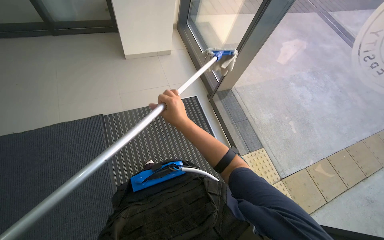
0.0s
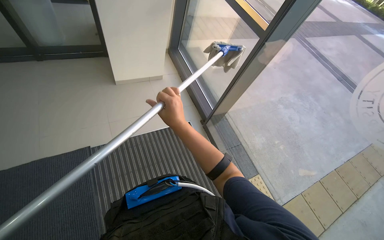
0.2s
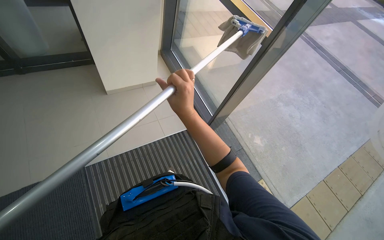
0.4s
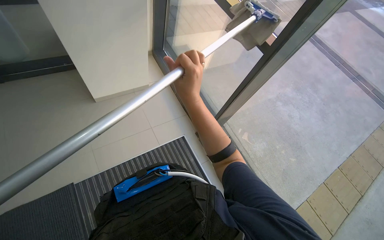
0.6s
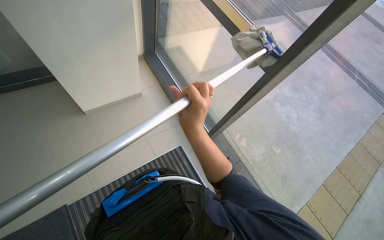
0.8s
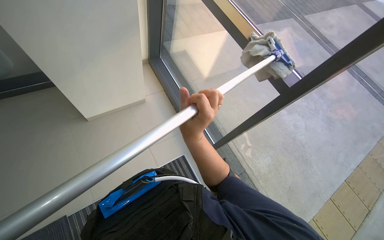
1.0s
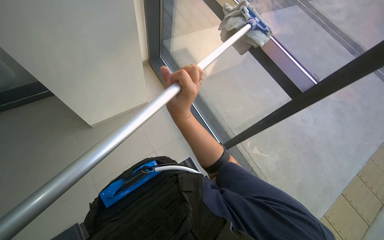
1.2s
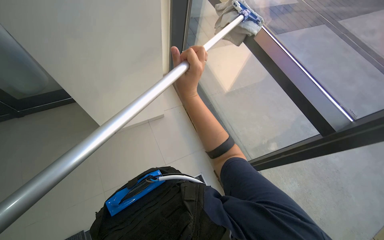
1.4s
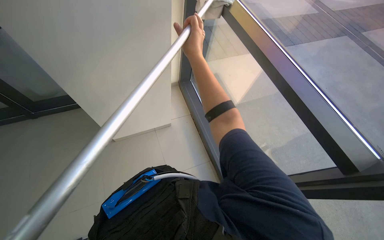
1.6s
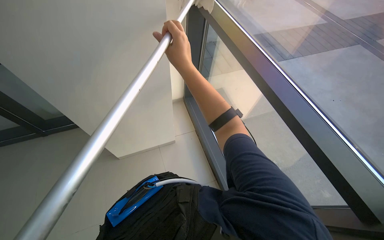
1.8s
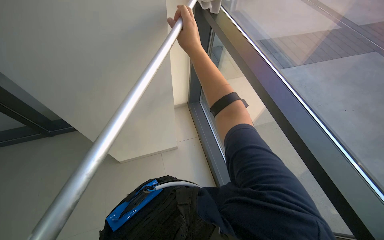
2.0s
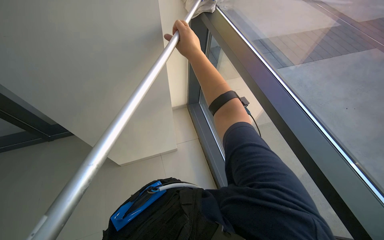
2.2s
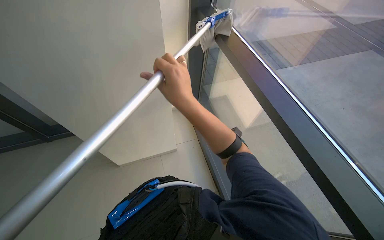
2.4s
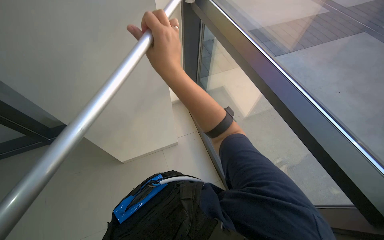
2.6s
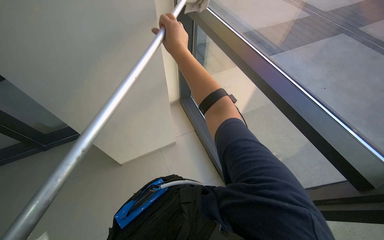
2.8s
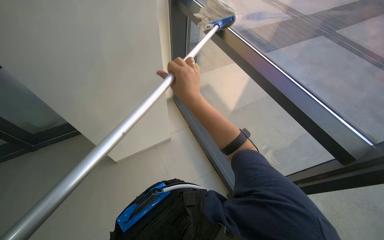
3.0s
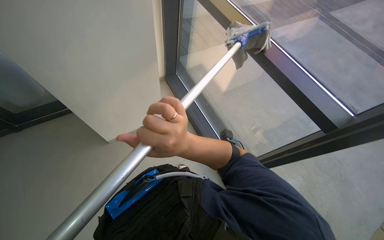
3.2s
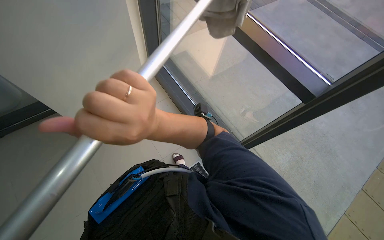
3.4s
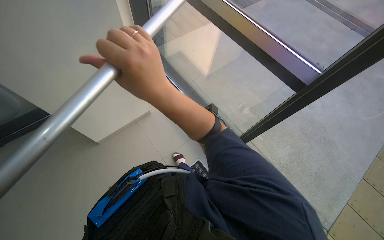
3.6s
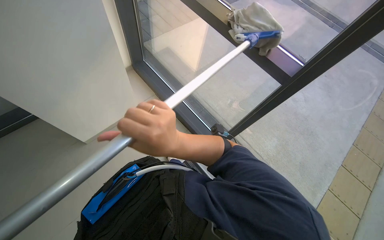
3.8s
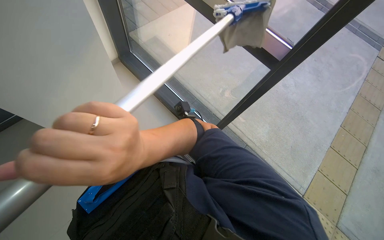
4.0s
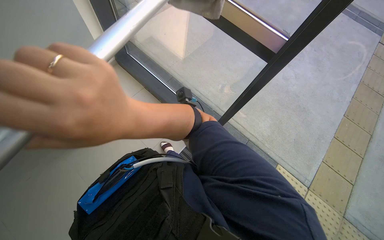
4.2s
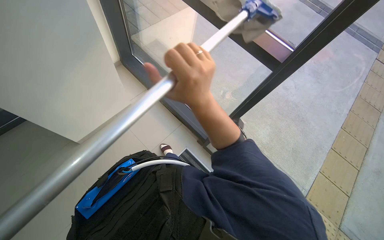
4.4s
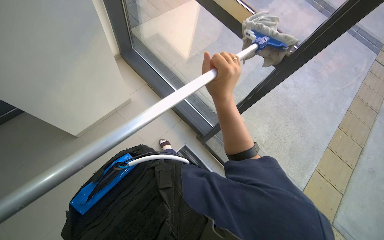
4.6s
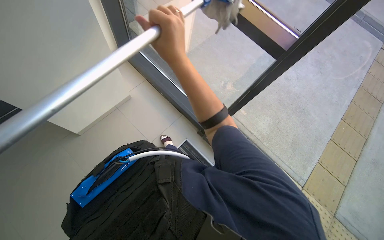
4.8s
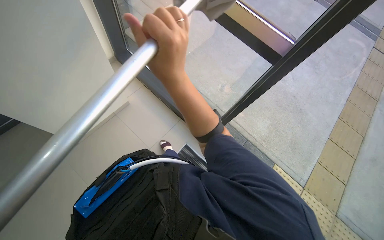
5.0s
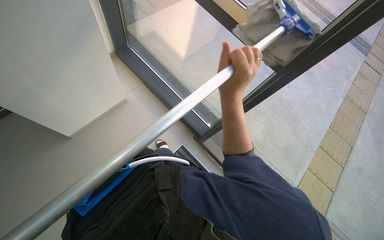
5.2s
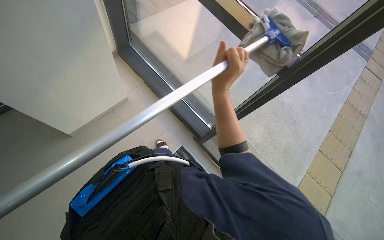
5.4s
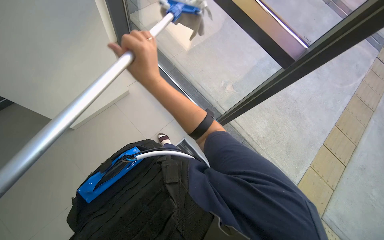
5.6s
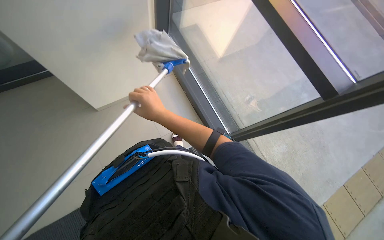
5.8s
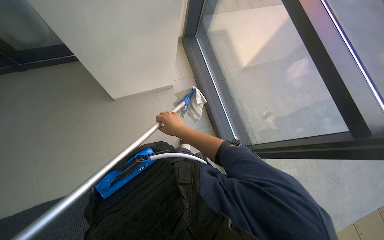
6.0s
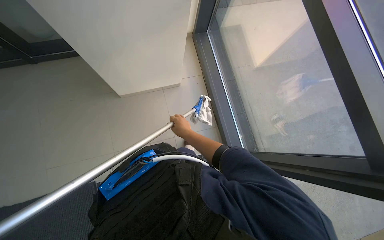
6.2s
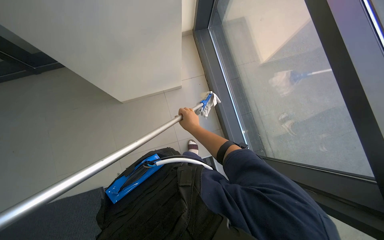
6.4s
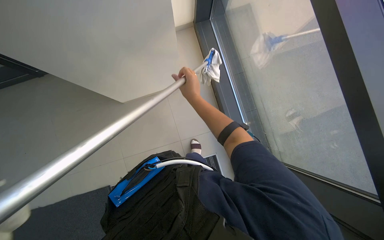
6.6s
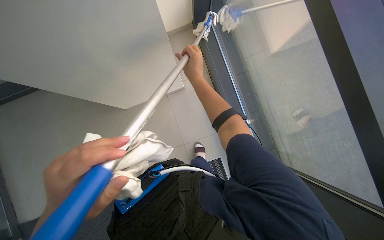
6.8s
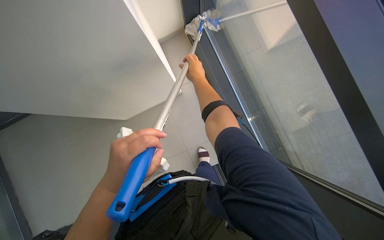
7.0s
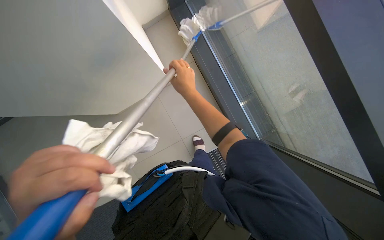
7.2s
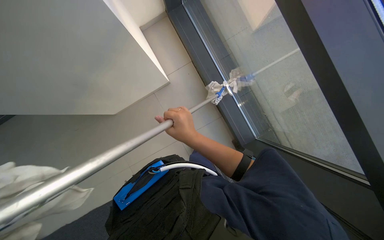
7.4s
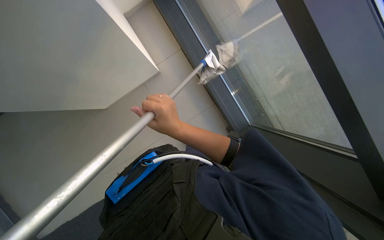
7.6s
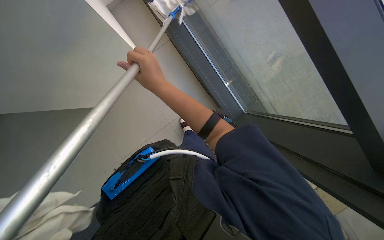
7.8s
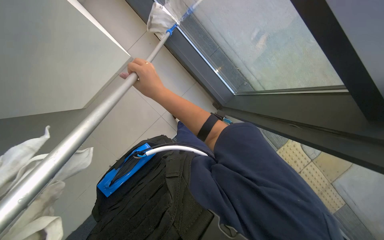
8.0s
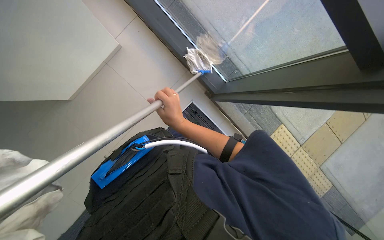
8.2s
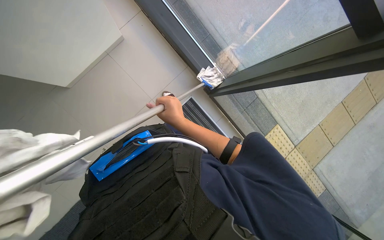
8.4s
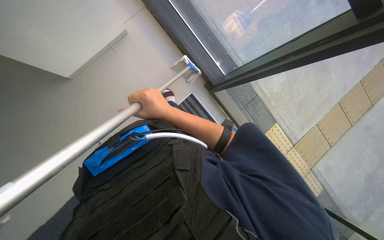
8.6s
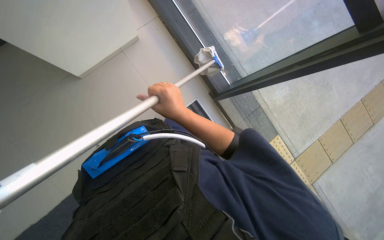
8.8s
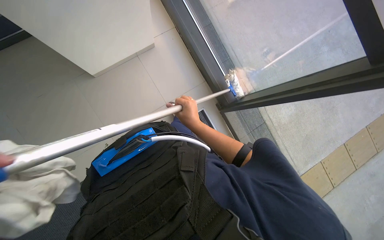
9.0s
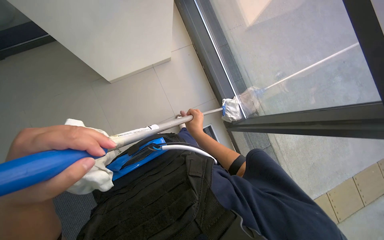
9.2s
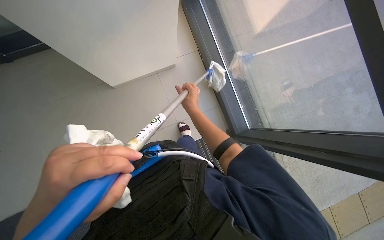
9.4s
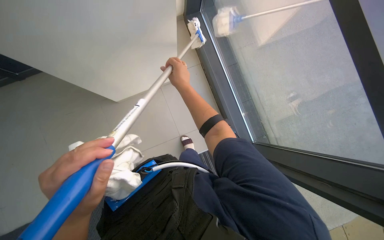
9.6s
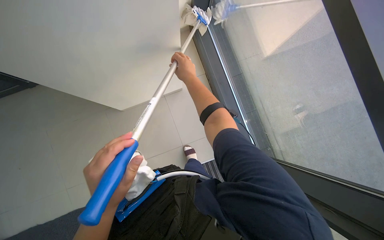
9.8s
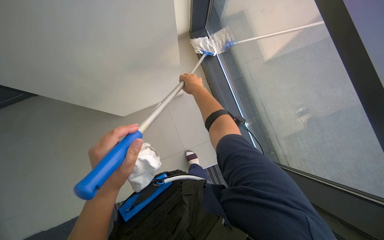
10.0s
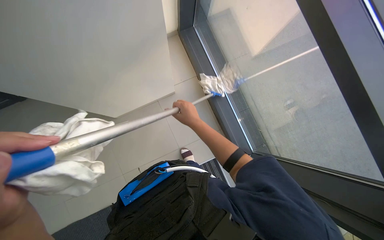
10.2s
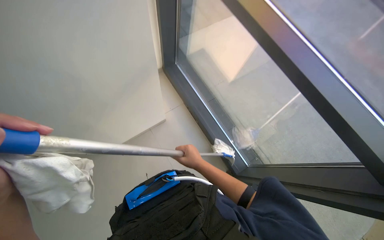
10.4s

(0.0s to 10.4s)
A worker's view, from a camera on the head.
Job: cleaning windows.
The whole recording: Cleaning glass windows with mop. The worker cleans large glass windows with a mop.
0.0s - 1.4s: The camera travels some 80 cm.
1.4s - 3.0s: The right hand moves up and down the picture over about 15 cm, changing direction 3 times.
3.0s - 4.4s: The wearer's head swings roughly 20 degrees to the right. The camera pitches downward, by approximately 20 degrees. The right hand swings nearer and farther, roughly 20 cm each way, with 3 reversals.
4.4s - 6.0s: The scene turns roughly 25 degrees clockwise in the picture.
6.0s - 7.4s: The right hand shifts roughly 10 cm nearer to the camera, and goes up the picture and returns, some 25 cm each way.
9.0s - 10.4s: The view tips upward by approximately 20 degrees.

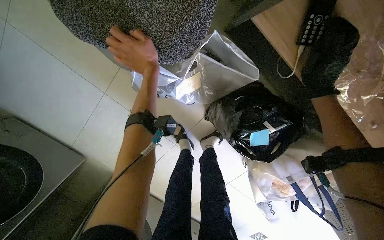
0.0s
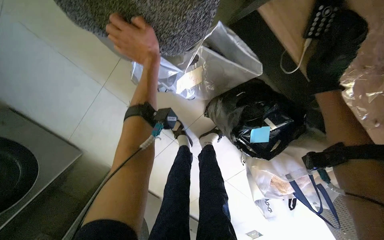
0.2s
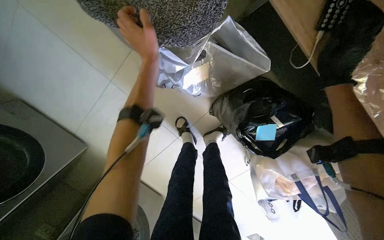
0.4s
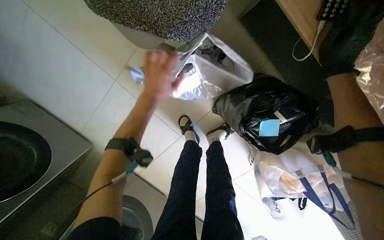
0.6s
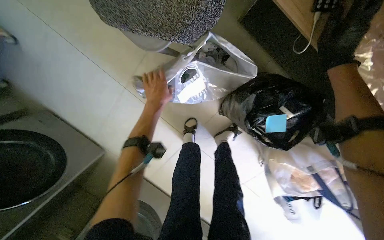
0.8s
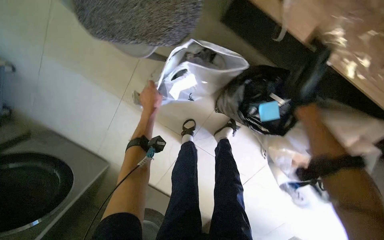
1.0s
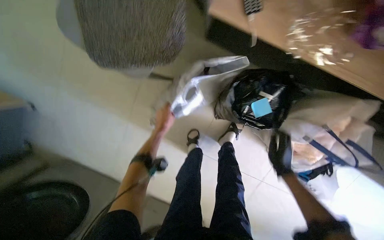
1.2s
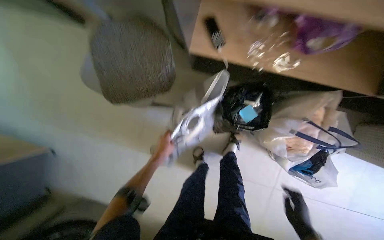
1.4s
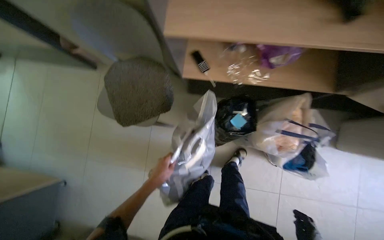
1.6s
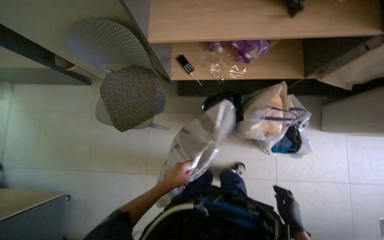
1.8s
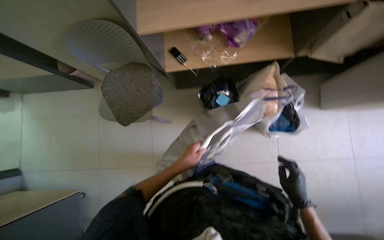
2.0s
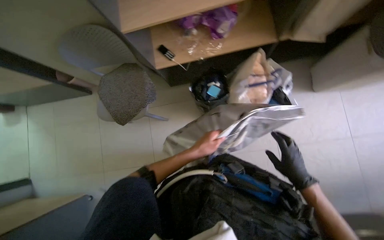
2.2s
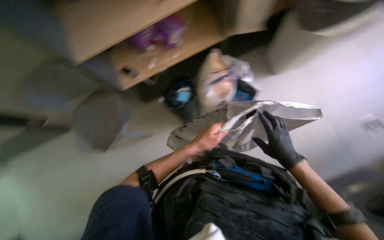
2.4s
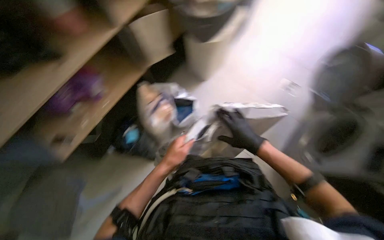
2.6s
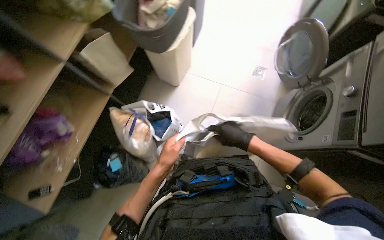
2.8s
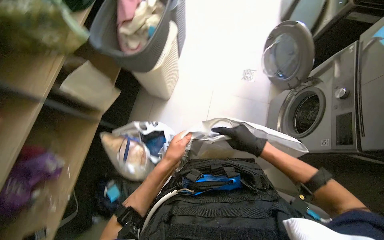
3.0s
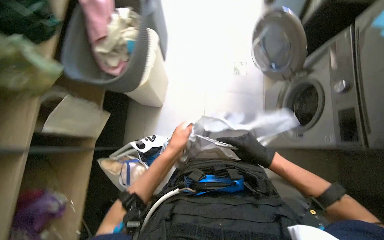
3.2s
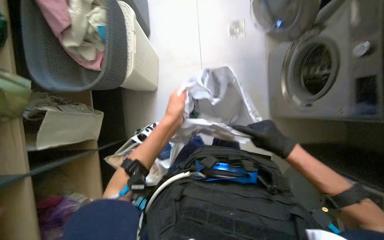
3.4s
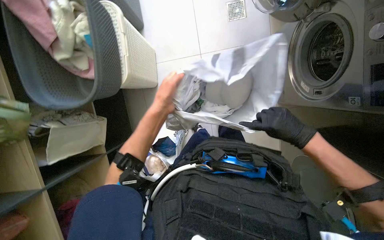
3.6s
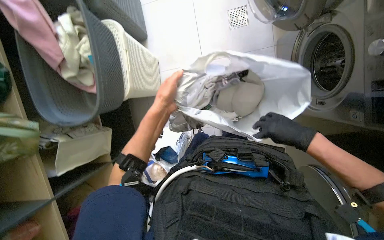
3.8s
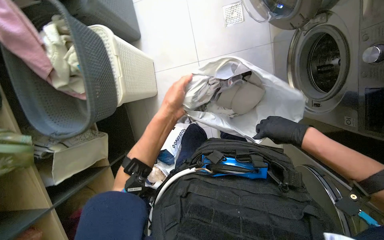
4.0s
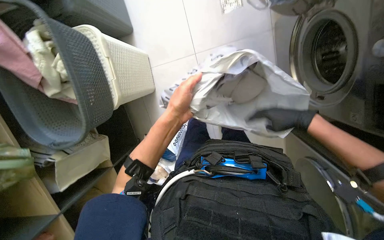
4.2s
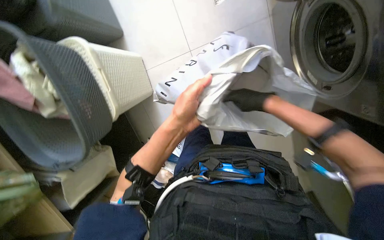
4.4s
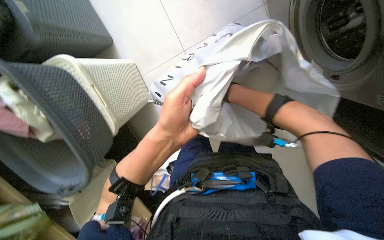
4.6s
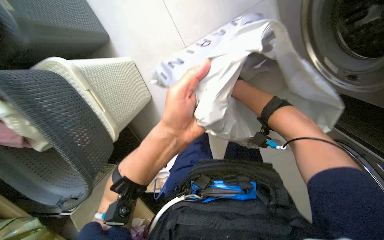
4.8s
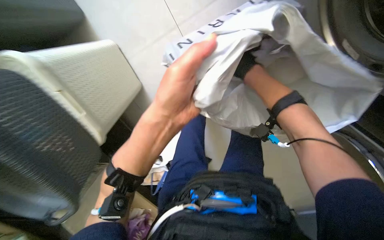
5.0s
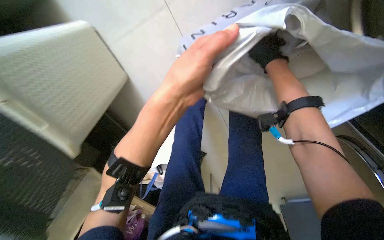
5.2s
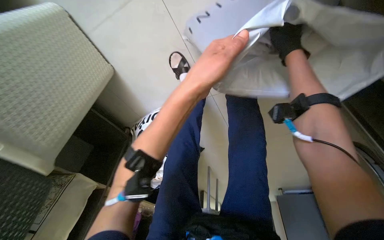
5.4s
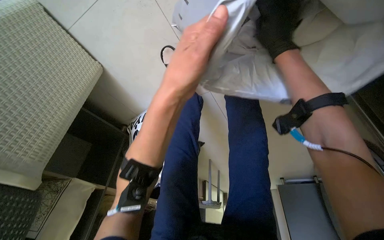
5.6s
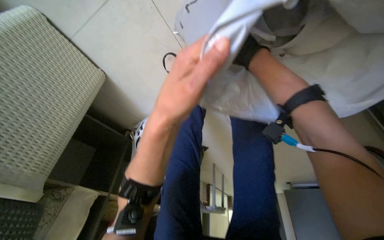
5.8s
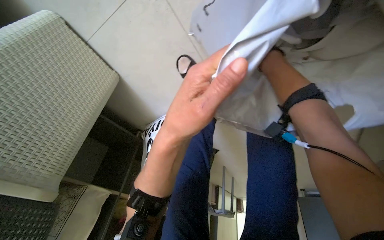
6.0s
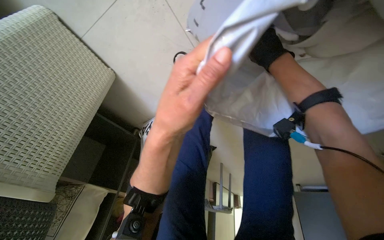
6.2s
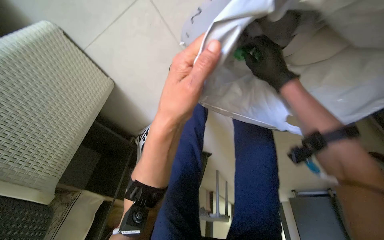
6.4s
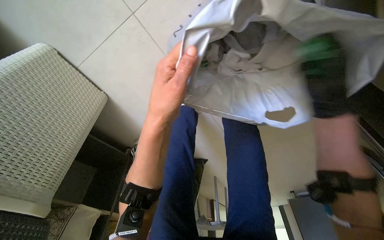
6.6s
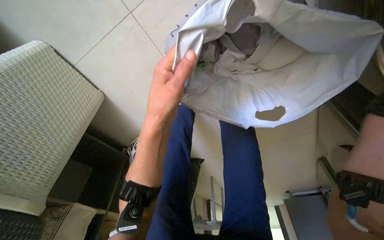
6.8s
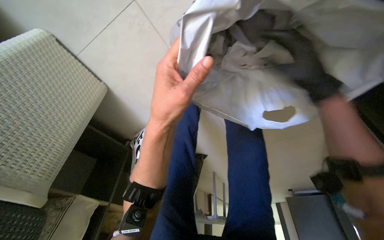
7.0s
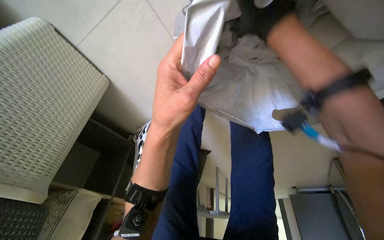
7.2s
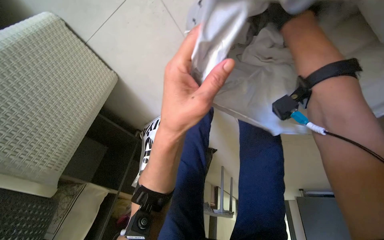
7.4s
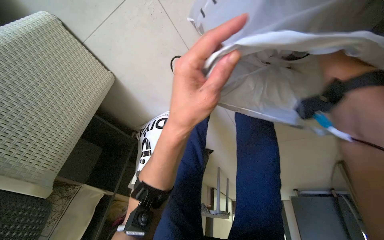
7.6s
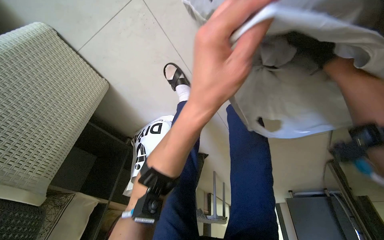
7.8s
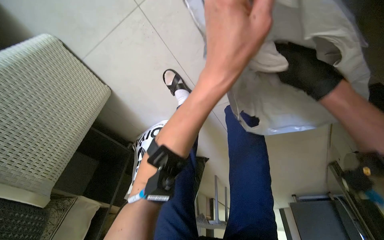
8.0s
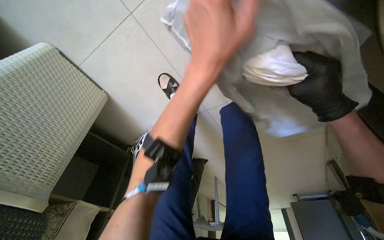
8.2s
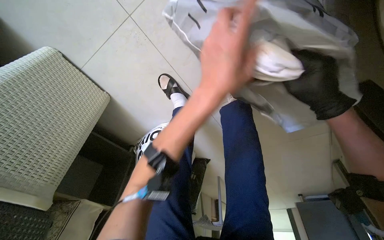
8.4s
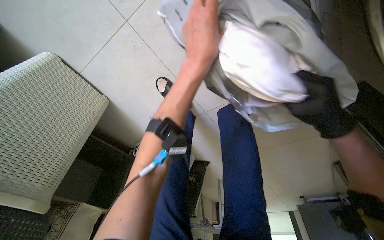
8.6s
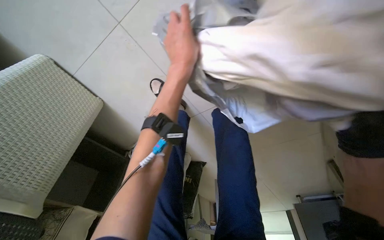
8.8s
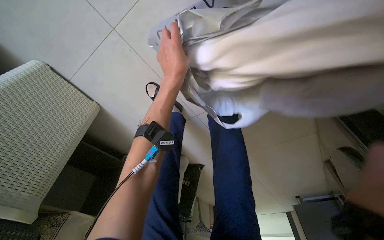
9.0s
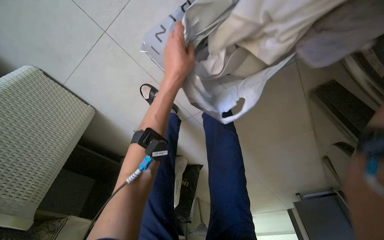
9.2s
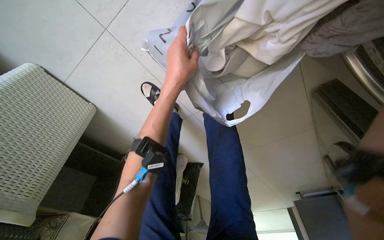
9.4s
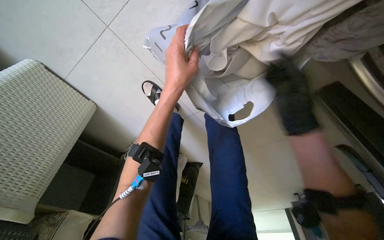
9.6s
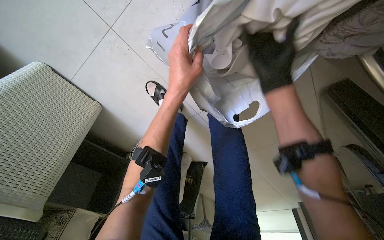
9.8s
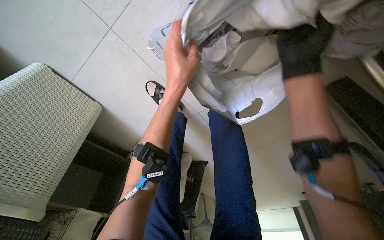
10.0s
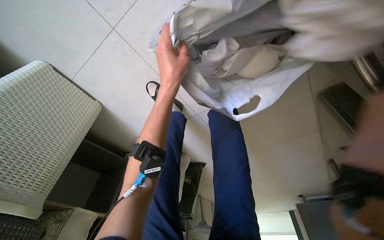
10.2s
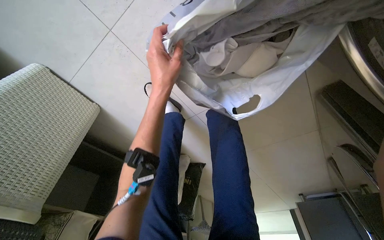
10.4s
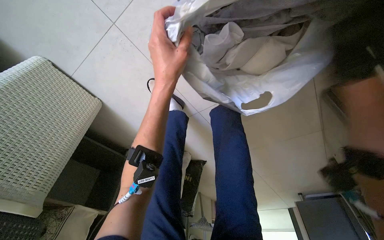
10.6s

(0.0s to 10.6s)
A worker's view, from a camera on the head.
Job: managing laundry.
The whole recording: Sorting clothes from bag. The worker sorts clothes by pulling them out of a white bag.
0.0s - 1.6s: The wearer moves about 50 cm. The view tips upward by approximately 35 degrees. The scene turns roughly 30 degrees counterclockwise in the picture.
3.0s - 4.6s: The wearer looks roughly 20 degrees further downward. Everything in view rotates approximately 50 degrees counterclockwise.
4.6s - 6.0s: The wearer looks roughly 15 degrees further downward. The right hand goes approximately 10 cm to the right.
7.6s - 9.0s: The left hand is displaced up the picture by approximately 15 cm.
